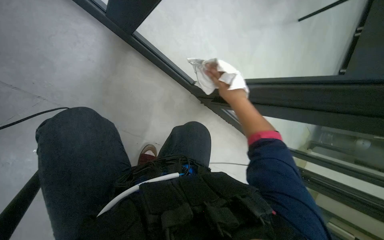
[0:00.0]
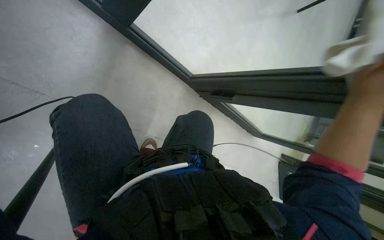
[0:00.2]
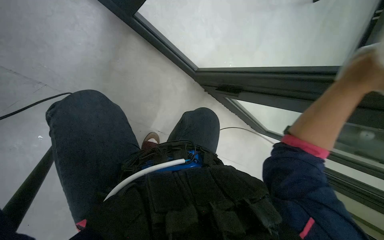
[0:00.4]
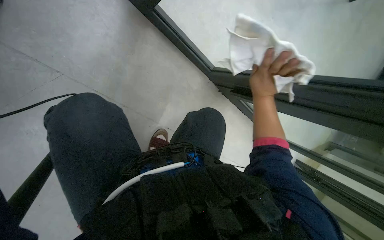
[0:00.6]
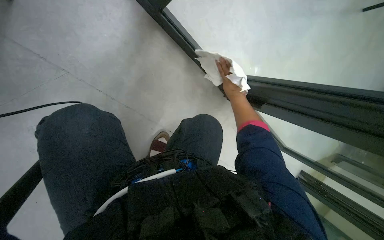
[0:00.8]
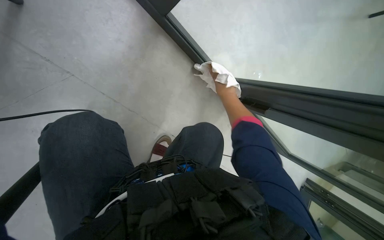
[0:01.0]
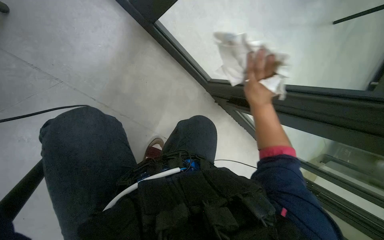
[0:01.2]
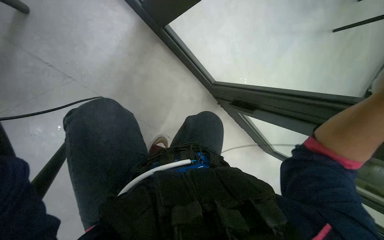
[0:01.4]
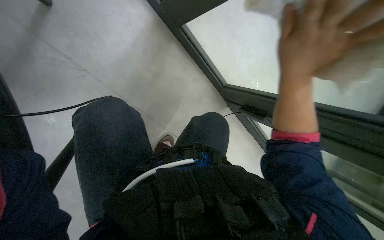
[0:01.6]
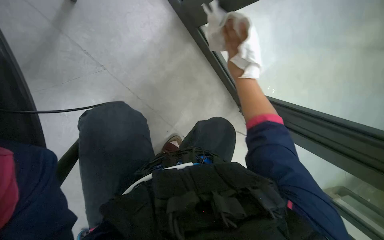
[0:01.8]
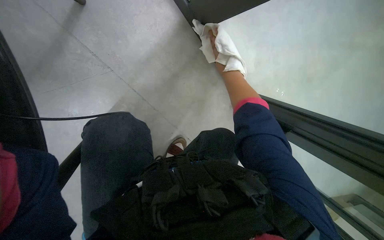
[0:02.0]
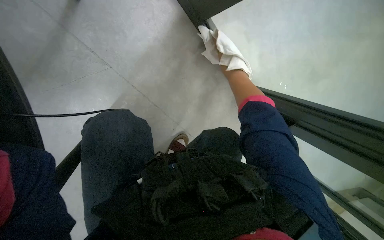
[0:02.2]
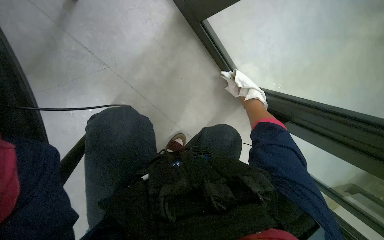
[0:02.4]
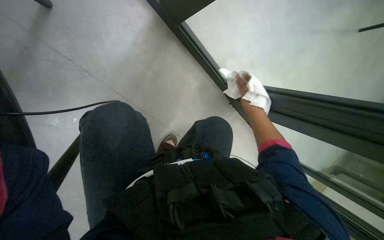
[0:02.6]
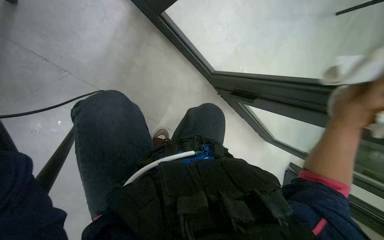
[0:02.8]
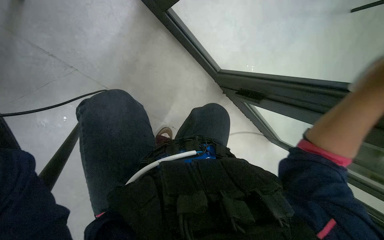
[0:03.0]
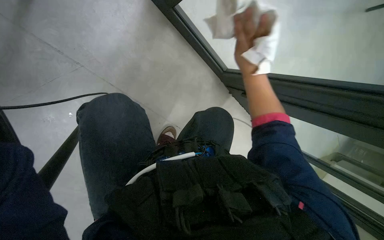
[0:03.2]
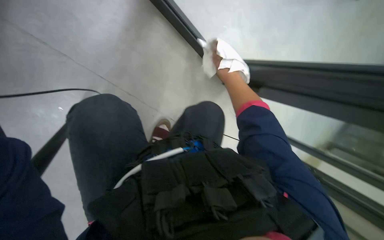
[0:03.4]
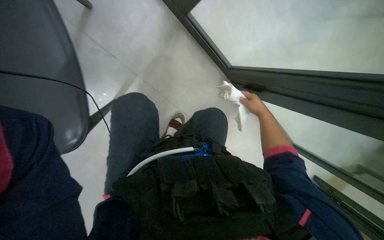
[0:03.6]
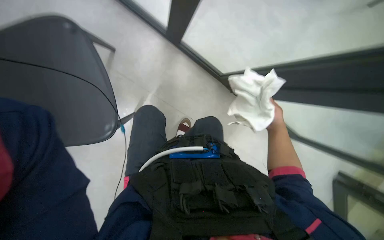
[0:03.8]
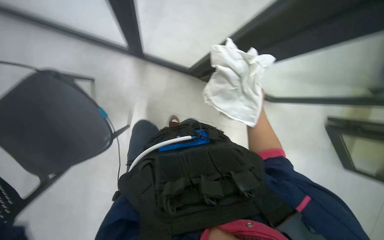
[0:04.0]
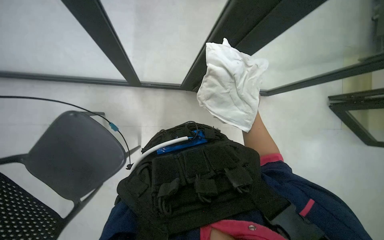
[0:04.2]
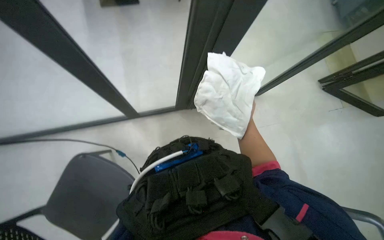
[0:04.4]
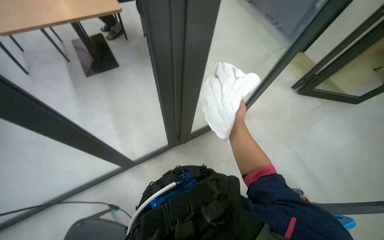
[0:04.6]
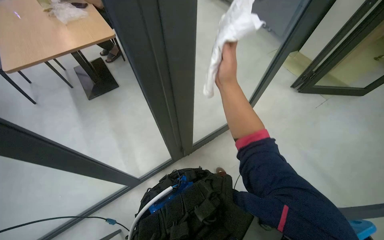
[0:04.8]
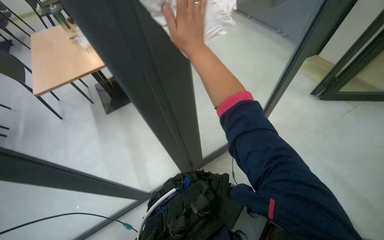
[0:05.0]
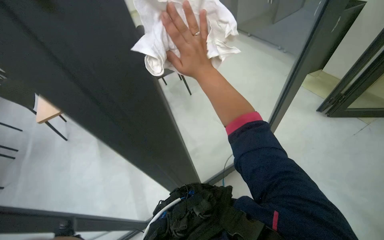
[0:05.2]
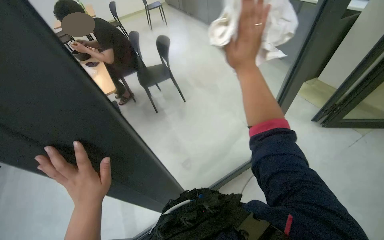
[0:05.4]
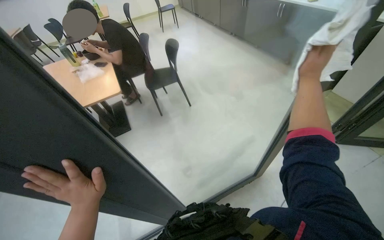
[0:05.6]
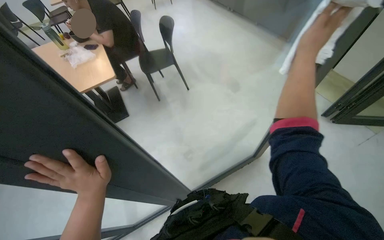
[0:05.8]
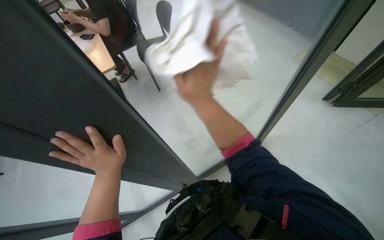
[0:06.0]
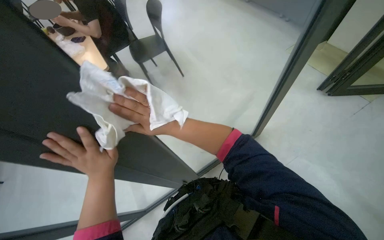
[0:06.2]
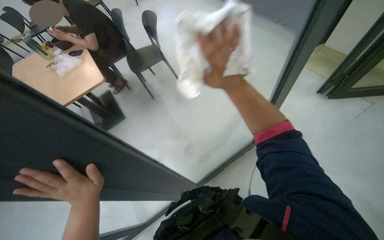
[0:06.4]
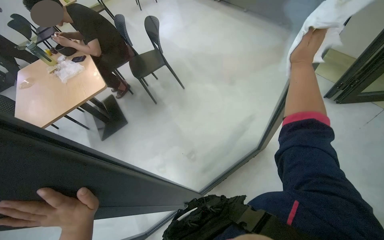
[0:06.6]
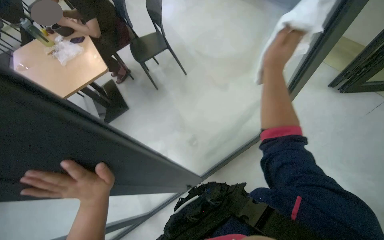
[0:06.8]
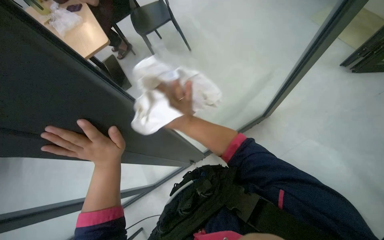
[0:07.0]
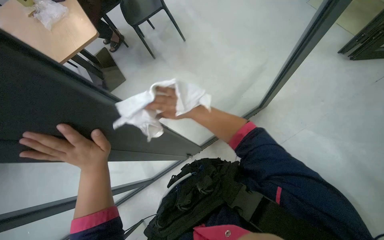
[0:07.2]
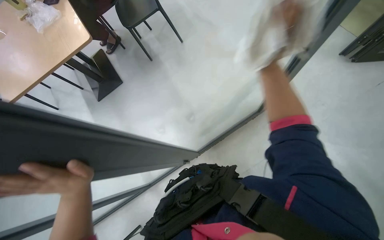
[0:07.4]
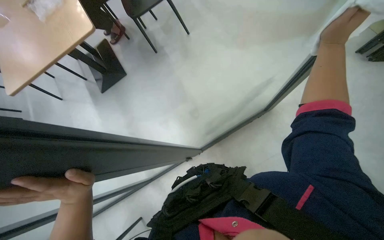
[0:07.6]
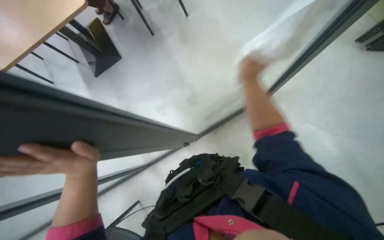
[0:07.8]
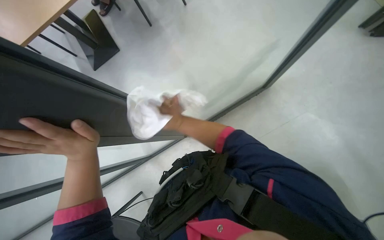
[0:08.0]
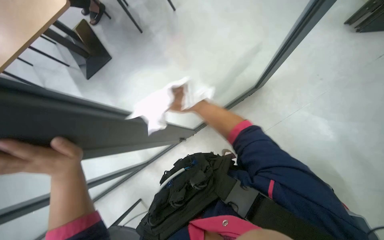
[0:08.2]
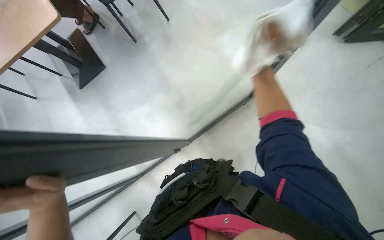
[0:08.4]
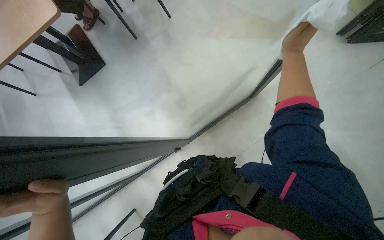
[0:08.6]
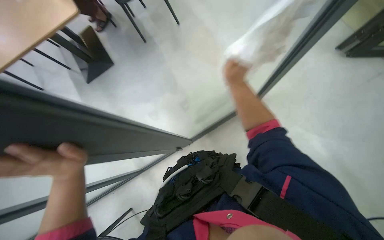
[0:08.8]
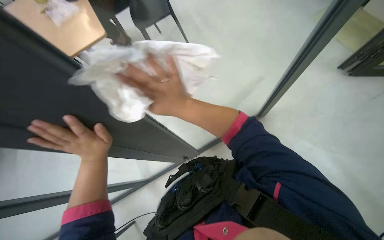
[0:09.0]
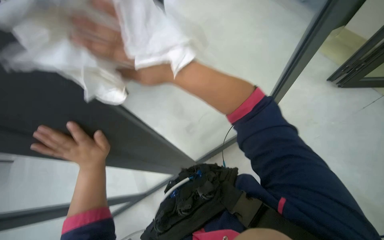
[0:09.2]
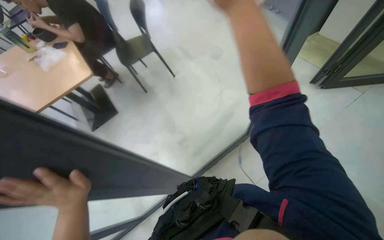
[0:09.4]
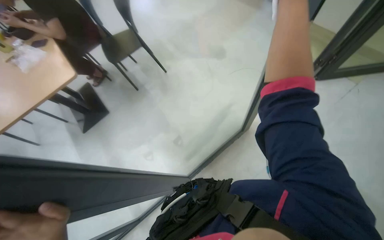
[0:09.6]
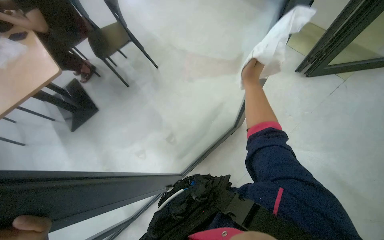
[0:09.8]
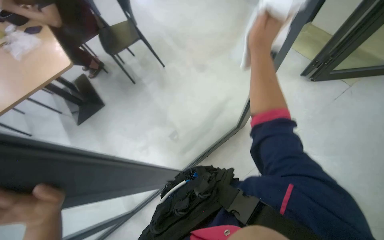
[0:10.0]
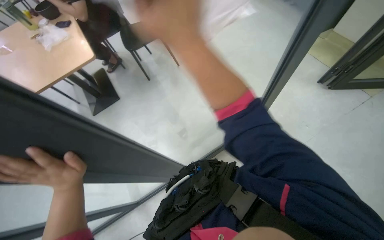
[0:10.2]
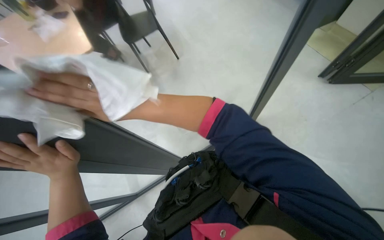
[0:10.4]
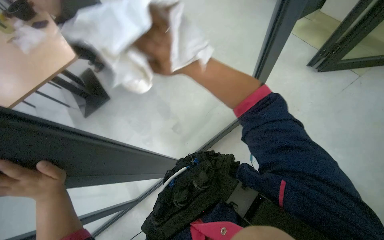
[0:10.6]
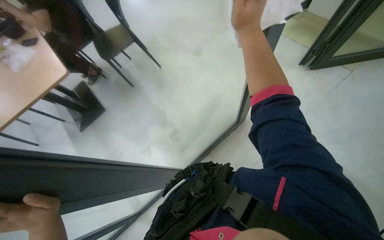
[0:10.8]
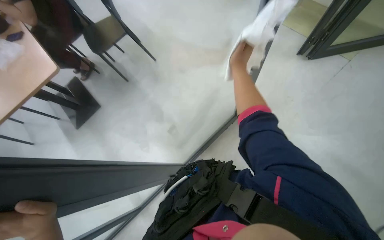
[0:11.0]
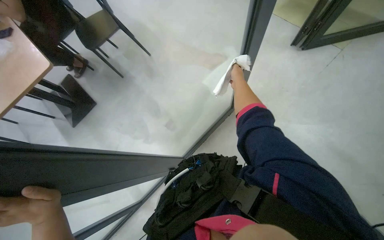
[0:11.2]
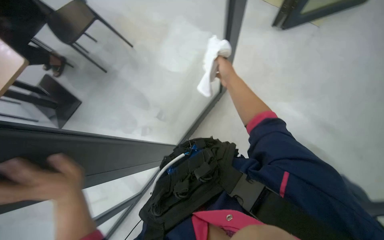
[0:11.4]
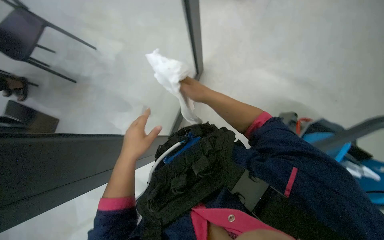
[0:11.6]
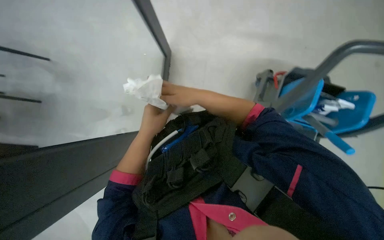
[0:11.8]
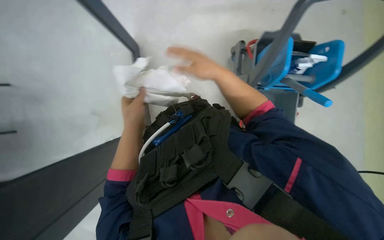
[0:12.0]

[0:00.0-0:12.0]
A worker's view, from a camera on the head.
Job: wiping surfaces.
The whole recording: Wiping glass partition. The worker wipes the glass partition with a white cloth.
0:00.0 to 0:01.6: The right hand goes left and right, about 15 cm each way, reversing 2 times.
0:04.4 to 0:06.0: The view tilts approximately 15 degrees upward.
0:06.0 to 0:07.6: The wearer looks some 15 degrees further downward. The left hand heads down the picture, covering some 10 cm.
0:07.6 to 0:09.0: The left hand shifts about 10 cm up the picture.
0:10.4 to 0:12.0: The head turns to the right by roughly 40 degrees.

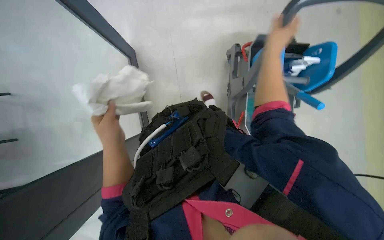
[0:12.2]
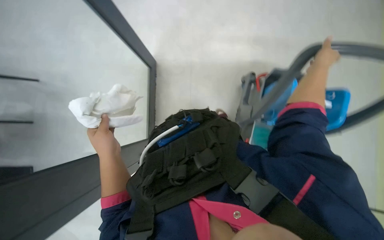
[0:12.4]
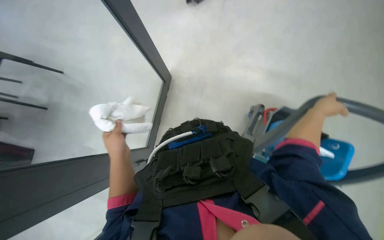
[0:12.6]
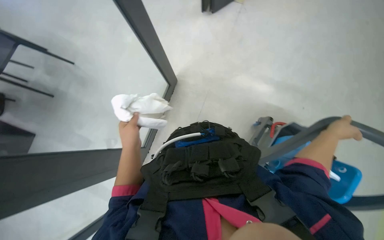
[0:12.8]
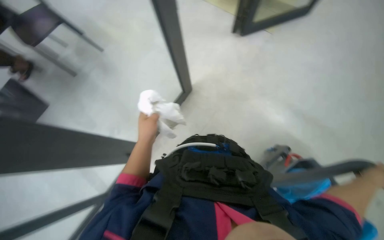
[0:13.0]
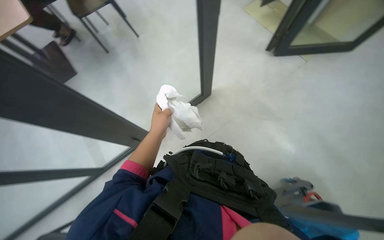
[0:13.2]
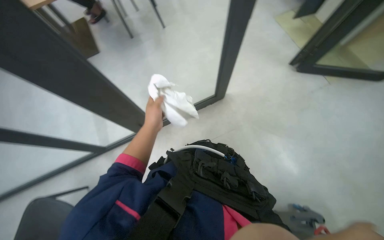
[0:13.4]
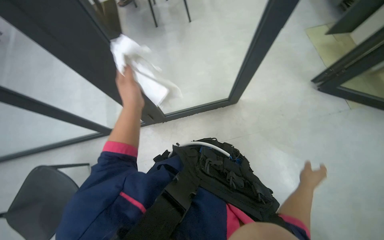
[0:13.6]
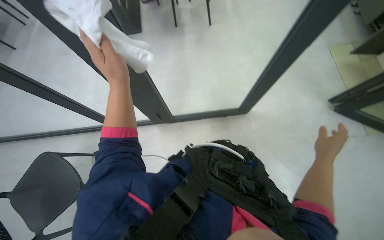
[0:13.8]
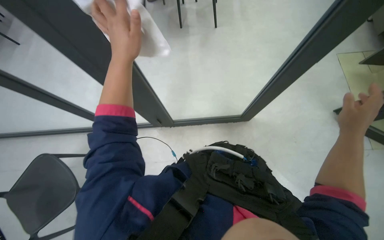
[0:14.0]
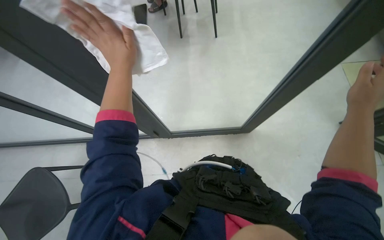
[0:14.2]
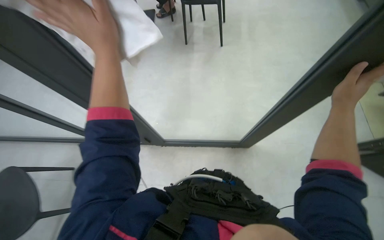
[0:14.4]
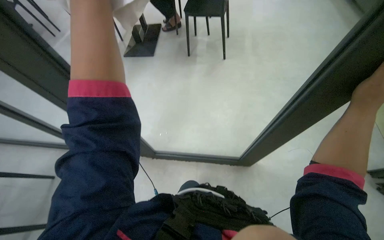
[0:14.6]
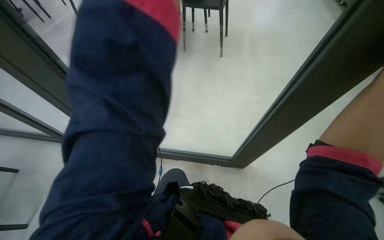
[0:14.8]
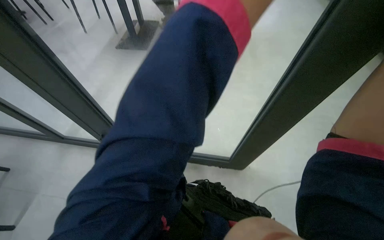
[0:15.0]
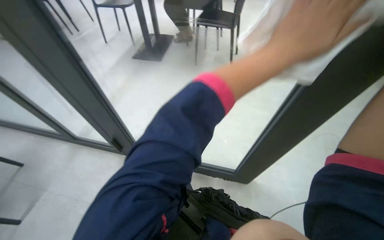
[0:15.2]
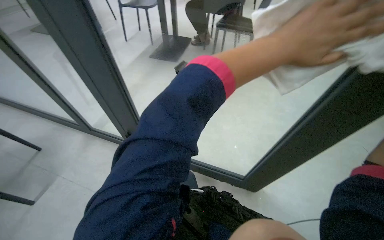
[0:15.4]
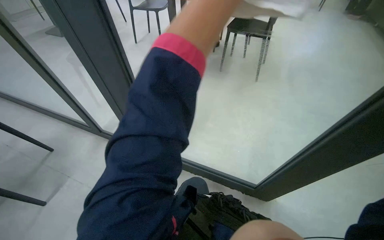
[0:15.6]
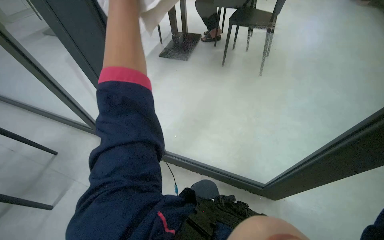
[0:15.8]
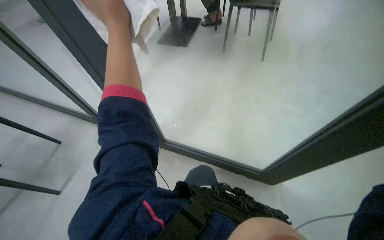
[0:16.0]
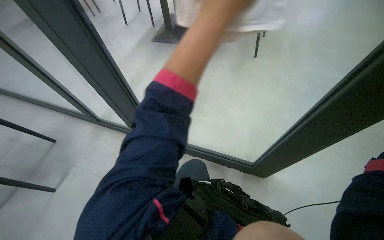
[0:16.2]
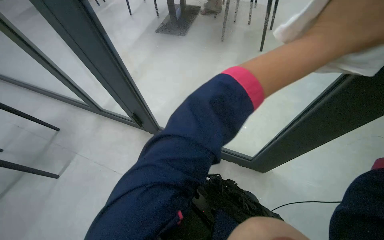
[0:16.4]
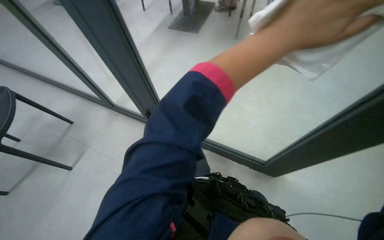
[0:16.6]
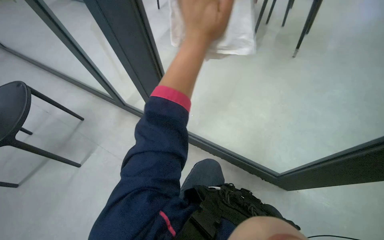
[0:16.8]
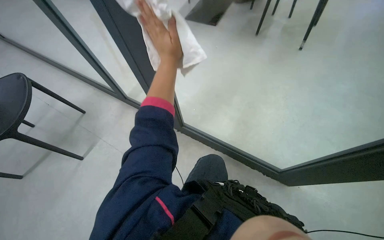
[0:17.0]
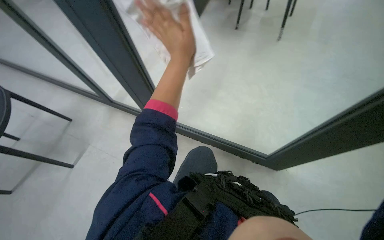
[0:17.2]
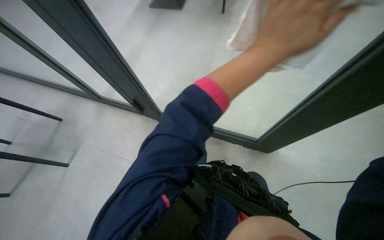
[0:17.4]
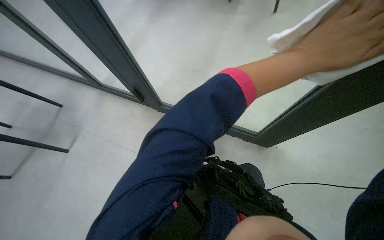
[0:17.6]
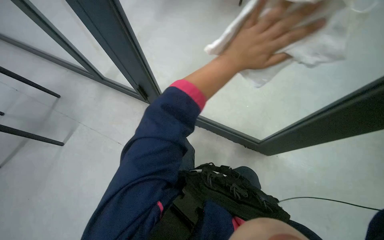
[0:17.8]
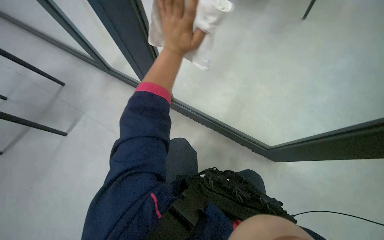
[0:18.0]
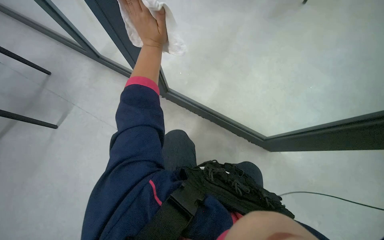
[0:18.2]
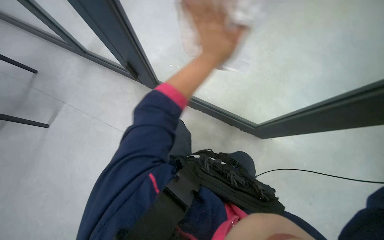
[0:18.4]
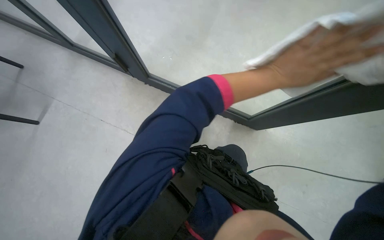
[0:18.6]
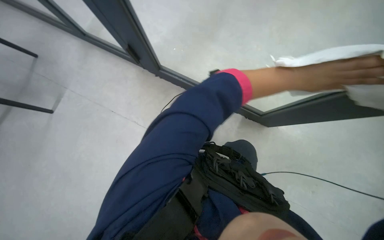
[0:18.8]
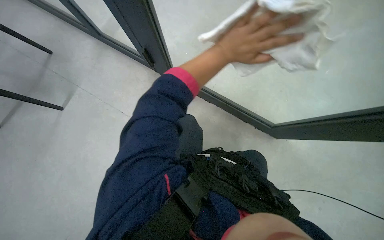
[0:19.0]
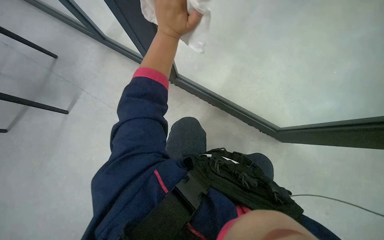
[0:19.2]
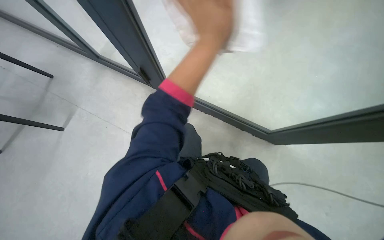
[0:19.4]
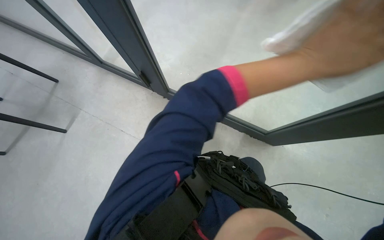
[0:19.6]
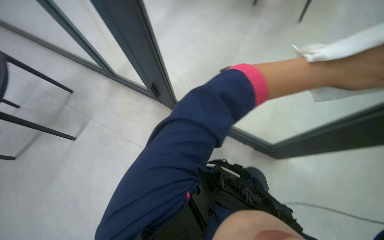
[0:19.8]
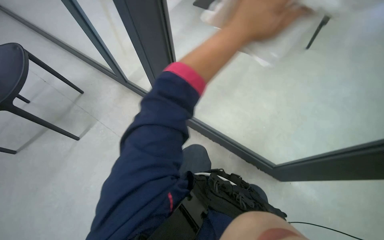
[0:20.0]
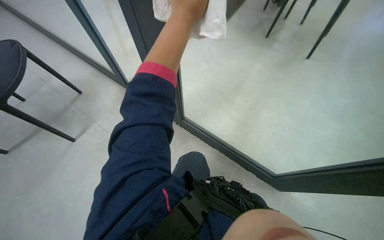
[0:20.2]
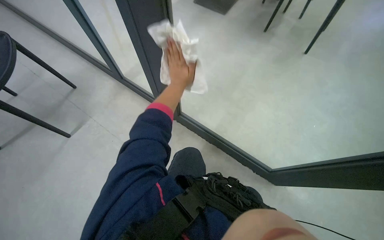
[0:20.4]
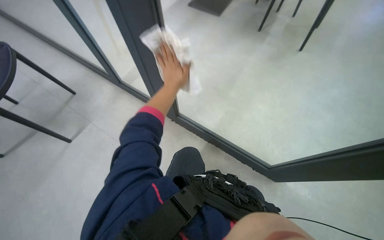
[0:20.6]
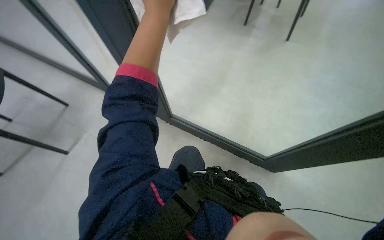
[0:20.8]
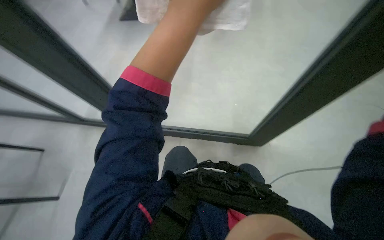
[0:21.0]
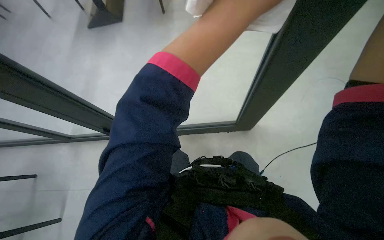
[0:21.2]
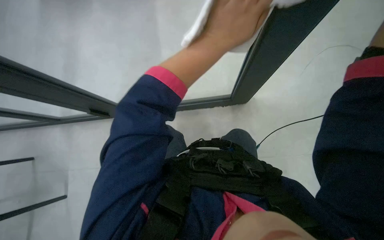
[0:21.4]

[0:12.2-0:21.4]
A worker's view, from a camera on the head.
Job: wiping surfaces.
The whole recording: Wiping glass partition. The worker wipes the glass partition with a white cloth.
0:12.2 to 0:13.8: The head rotates some 90 degrees to the left. The camera pitches upward, by approximately 15 degrees.
0:15.2 to 0:16.8: The camera sweeps to the left, by approximately 20 degrees.
0:18.4 to 0:19.8: The left hand goes left and right, about 40 cm each way, reversing 2 times.
0:19.8 to 0:21.4: The wearer's head swings some 35 degrees to the right.
